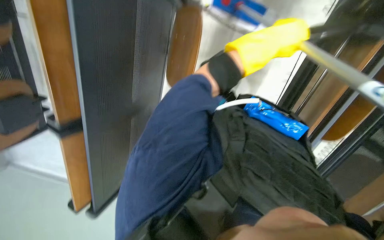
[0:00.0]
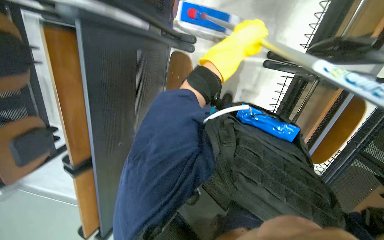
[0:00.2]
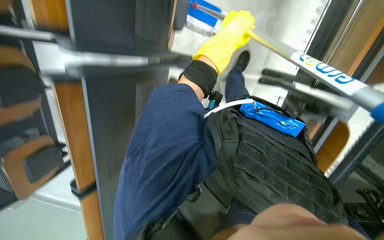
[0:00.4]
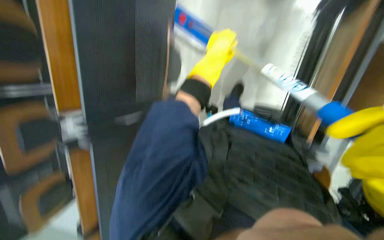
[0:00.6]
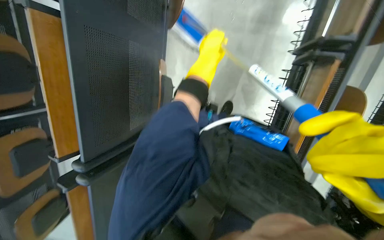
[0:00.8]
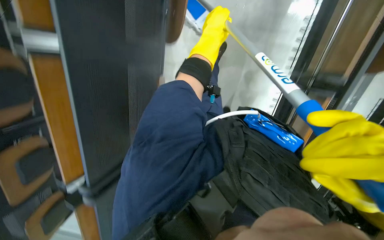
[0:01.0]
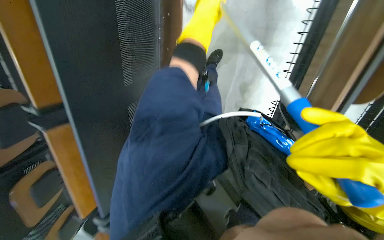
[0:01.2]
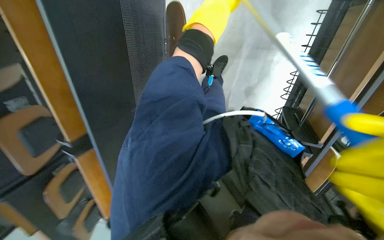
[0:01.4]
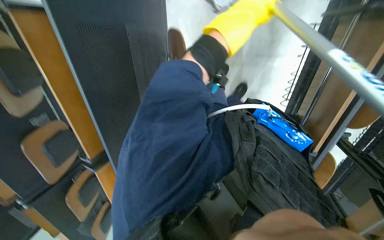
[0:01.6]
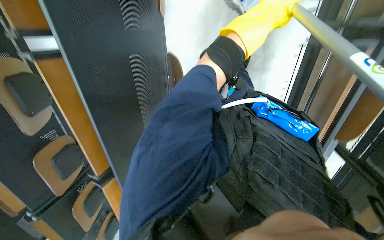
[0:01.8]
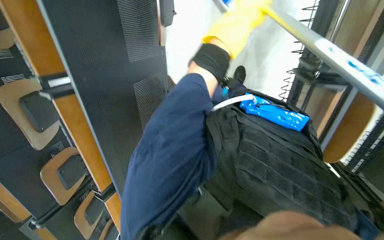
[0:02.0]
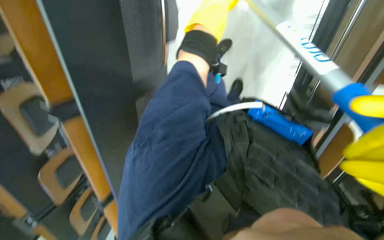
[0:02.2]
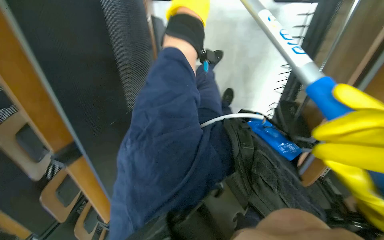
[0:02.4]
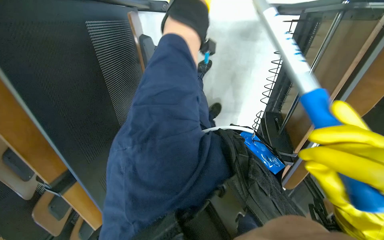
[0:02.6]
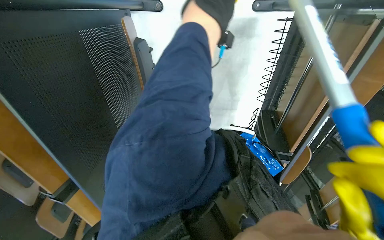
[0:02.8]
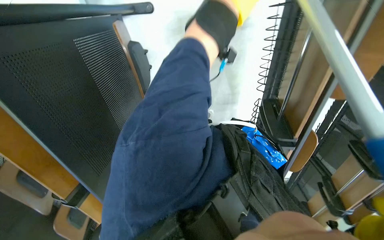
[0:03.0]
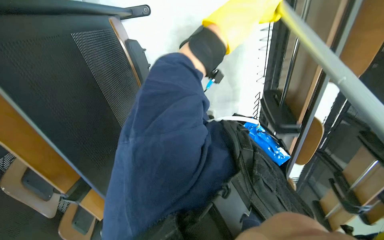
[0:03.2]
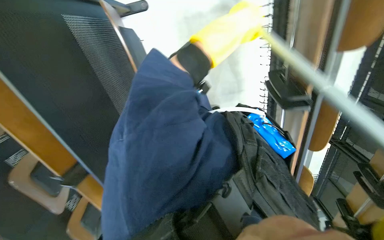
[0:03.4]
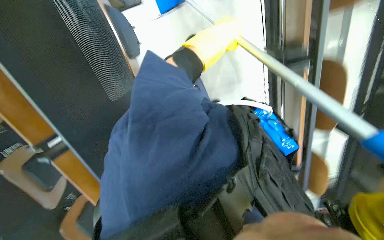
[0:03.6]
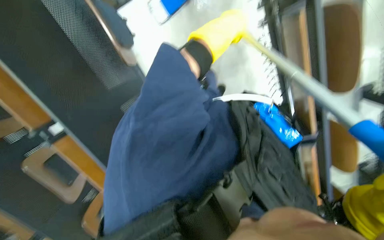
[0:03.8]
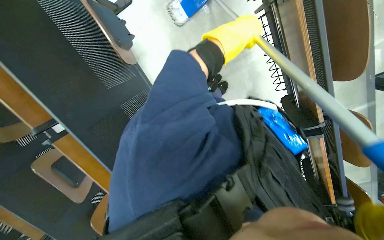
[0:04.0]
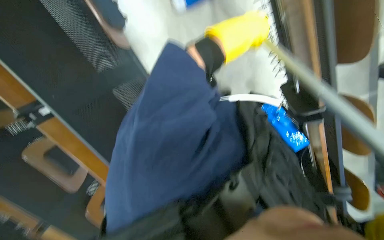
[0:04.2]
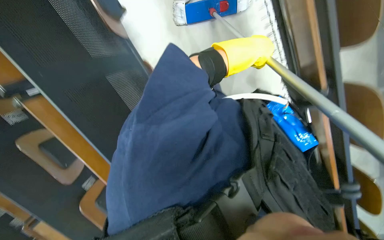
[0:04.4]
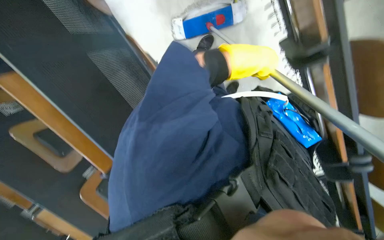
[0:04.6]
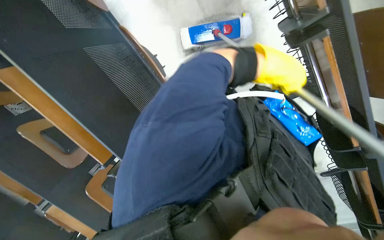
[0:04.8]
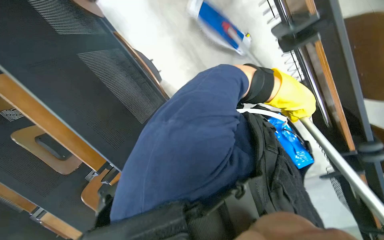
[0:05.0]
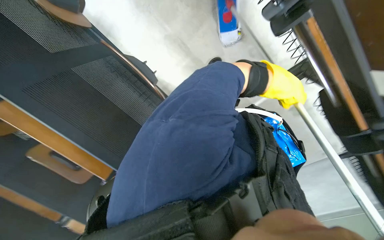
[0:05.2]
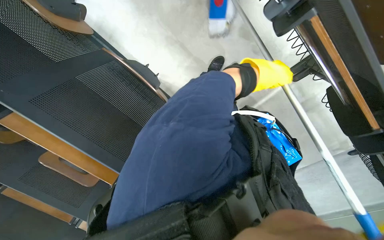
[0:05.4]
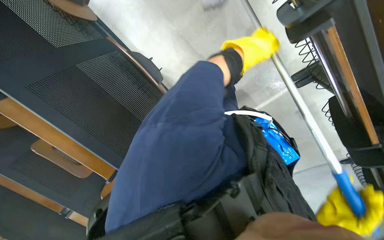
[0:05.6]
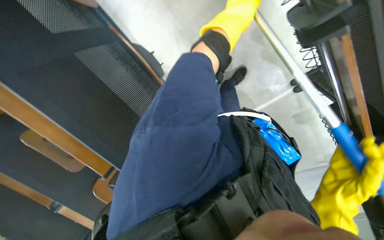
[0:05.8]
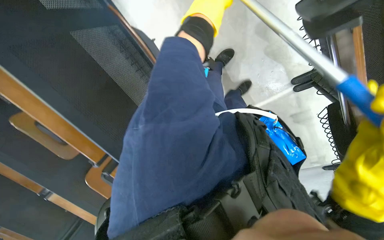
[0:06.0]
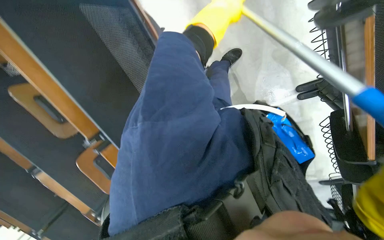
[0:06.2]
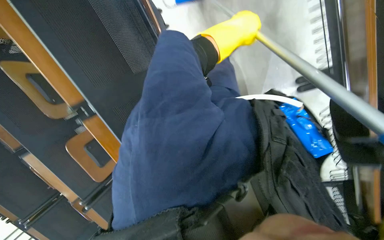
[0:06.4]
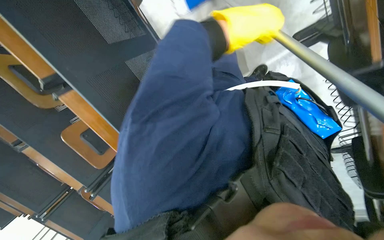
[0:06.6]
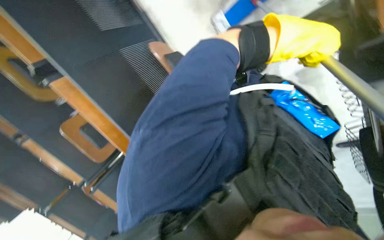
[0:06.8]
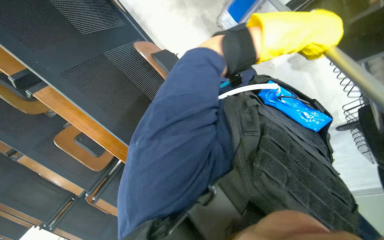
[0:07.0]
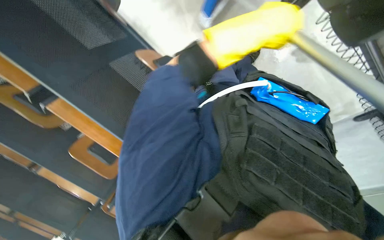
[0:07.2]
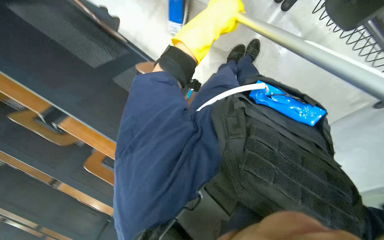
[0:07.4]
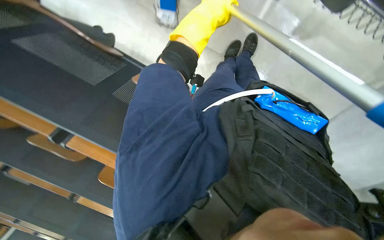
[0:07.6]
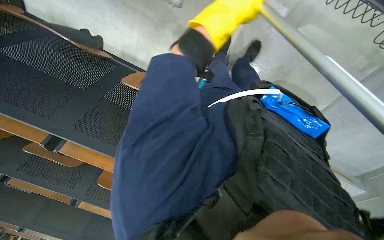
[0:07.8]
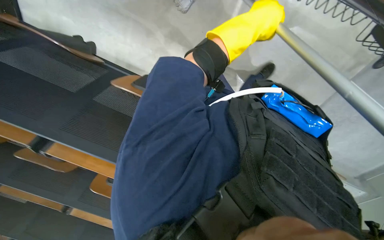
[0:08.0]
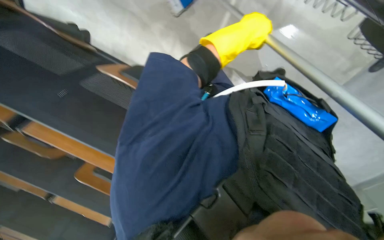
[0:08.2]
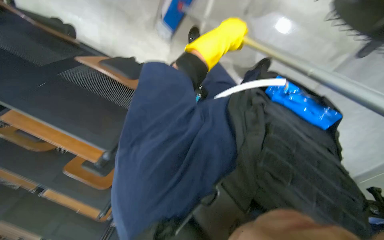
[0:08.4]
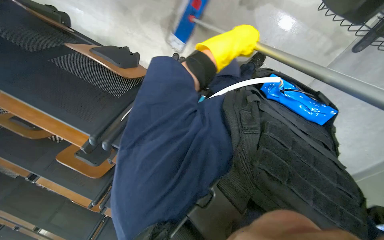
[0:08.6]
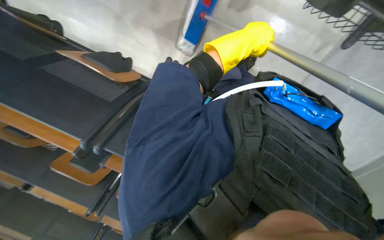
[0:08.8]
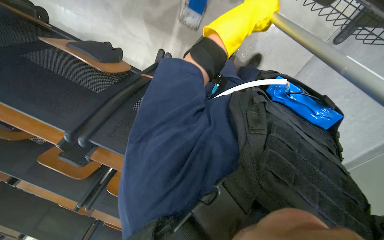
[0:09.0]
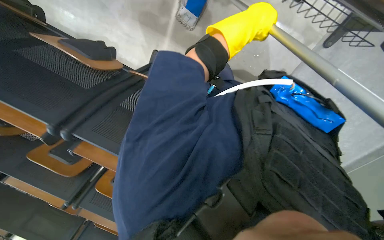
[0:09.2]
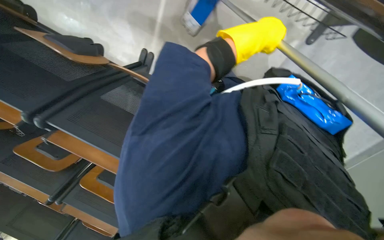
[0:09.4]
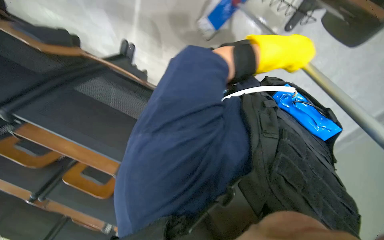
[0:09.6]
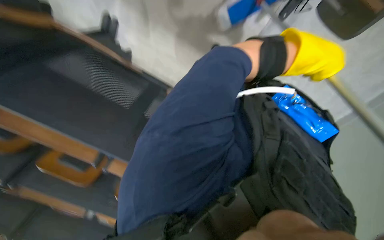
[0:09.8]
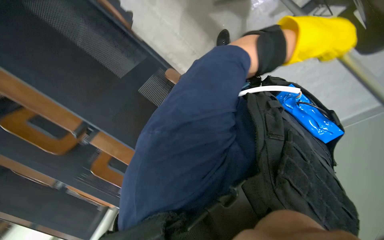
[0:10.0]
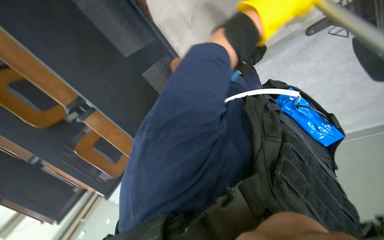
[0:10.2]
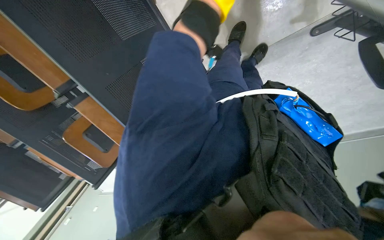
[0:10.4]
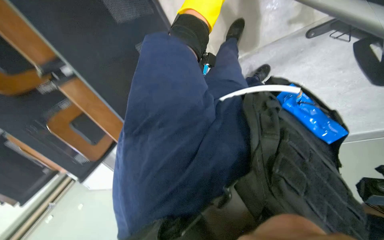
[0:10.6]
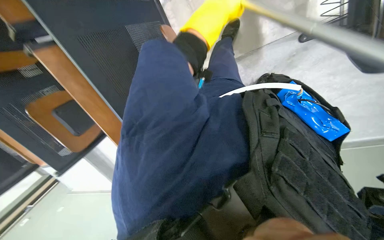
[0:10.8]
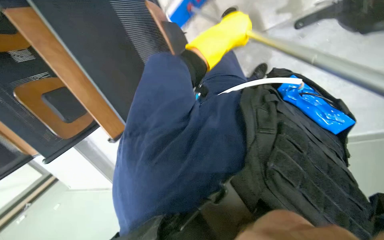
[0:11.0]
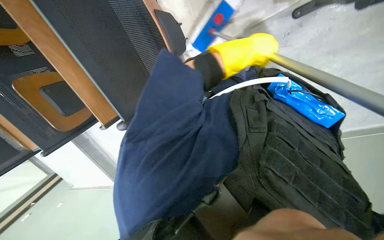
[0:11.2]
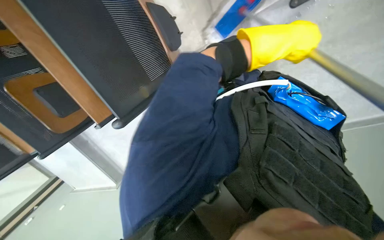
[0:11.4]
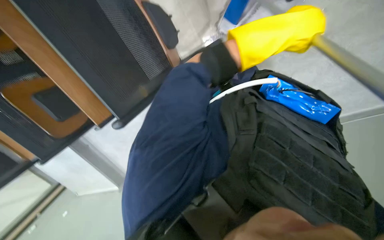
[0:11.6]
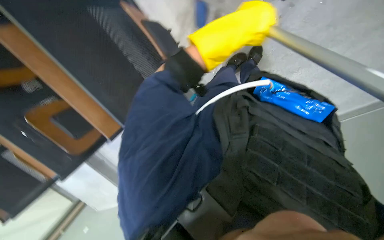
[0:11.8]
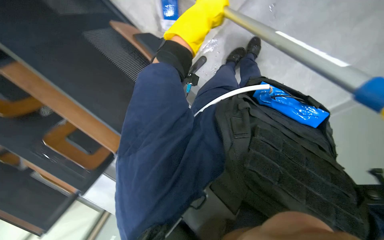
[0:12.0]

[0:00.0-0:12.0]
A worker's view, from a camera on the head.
Job: mopping floor.
The whole recording: Mopping classroom floor. The worker mops the classroom floor with a long-handled mop.
0:00.0 to 0:01.6: The view tilts roughly 20 degrees upward.
0:06.0 to 0:07.6: The left hand goes to the right and returns, some 25 cm each way.
0:09.0 to 0:10.4: The left hand reaches roughly 15 cm to the right, then returns.
0:10.4 to 0:12.0: The left hand moves left and right over approximately 20 cm, changing direction 2 times.

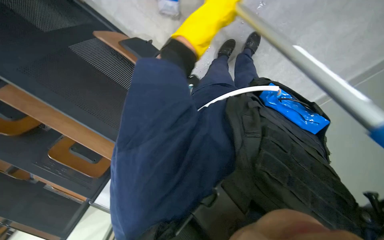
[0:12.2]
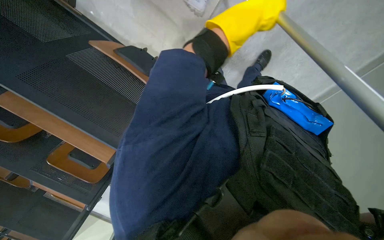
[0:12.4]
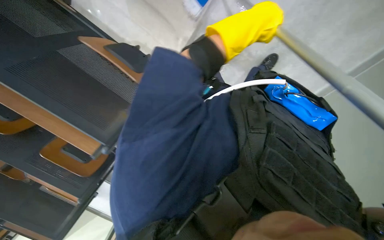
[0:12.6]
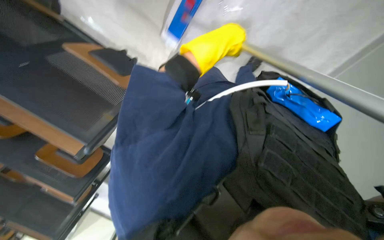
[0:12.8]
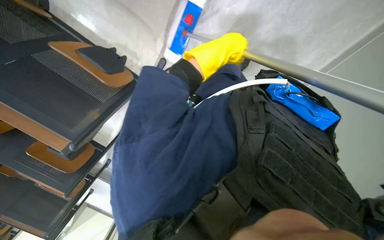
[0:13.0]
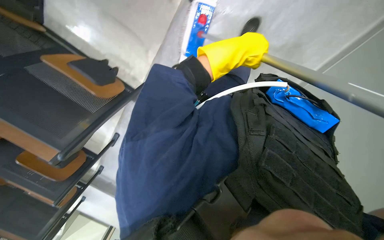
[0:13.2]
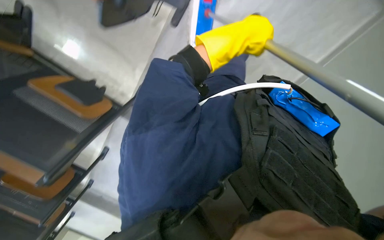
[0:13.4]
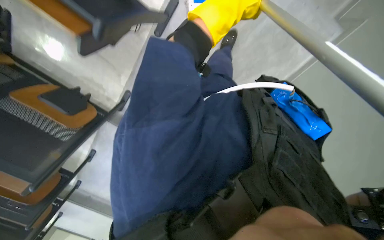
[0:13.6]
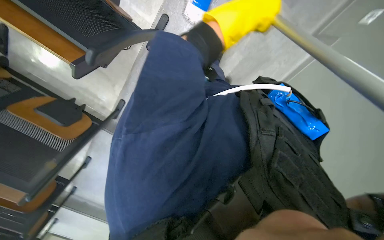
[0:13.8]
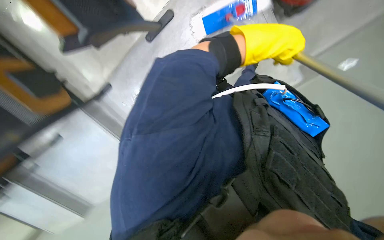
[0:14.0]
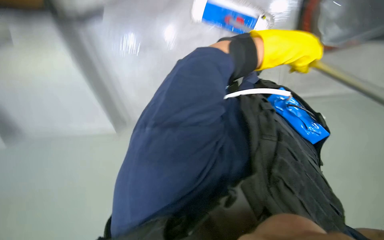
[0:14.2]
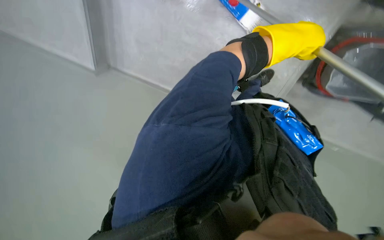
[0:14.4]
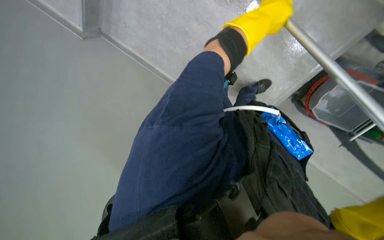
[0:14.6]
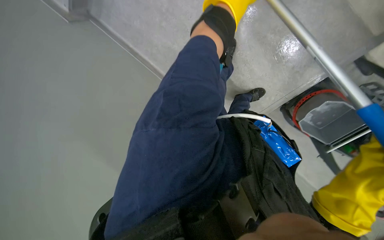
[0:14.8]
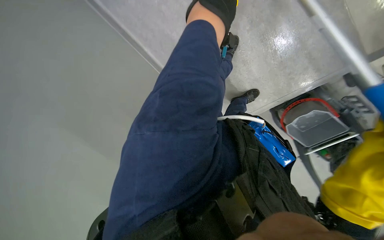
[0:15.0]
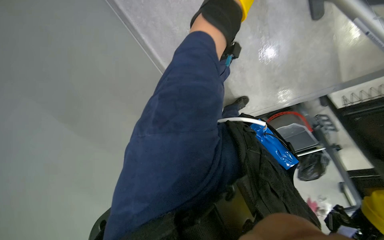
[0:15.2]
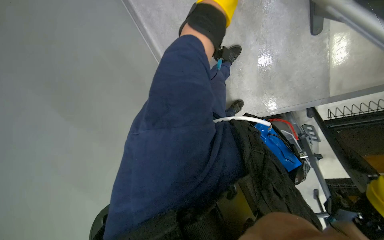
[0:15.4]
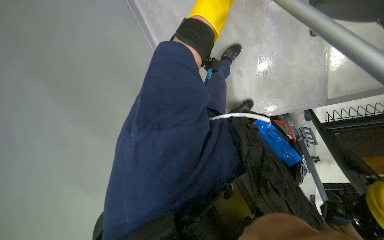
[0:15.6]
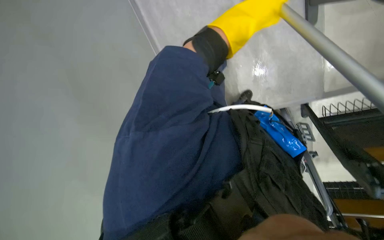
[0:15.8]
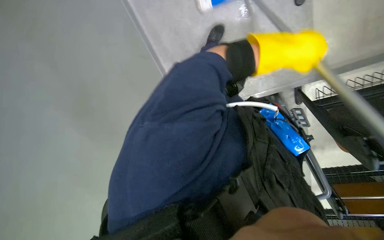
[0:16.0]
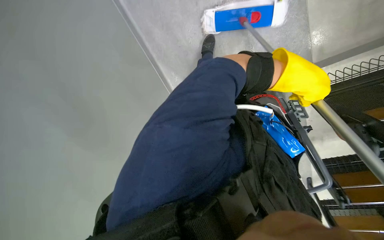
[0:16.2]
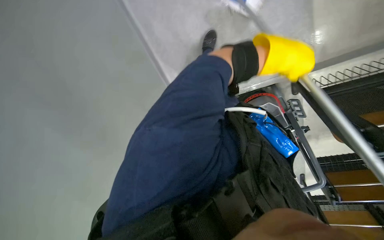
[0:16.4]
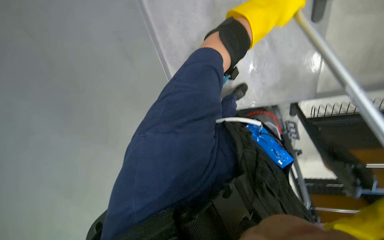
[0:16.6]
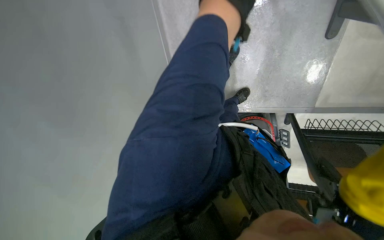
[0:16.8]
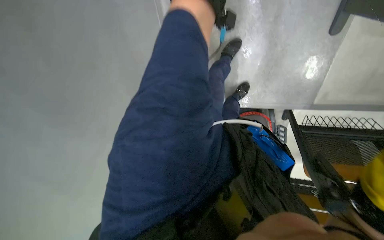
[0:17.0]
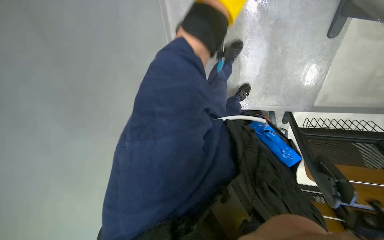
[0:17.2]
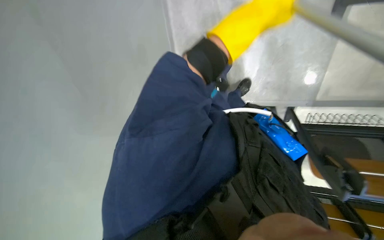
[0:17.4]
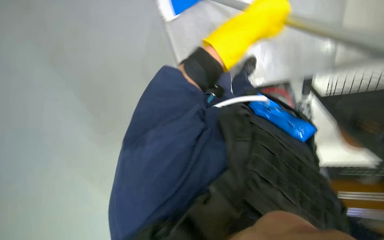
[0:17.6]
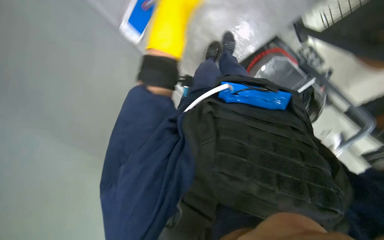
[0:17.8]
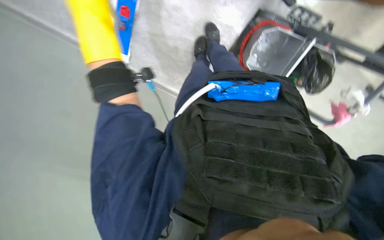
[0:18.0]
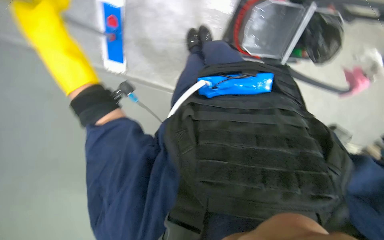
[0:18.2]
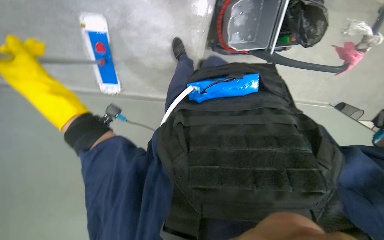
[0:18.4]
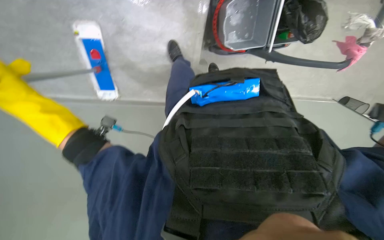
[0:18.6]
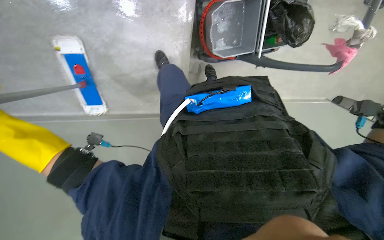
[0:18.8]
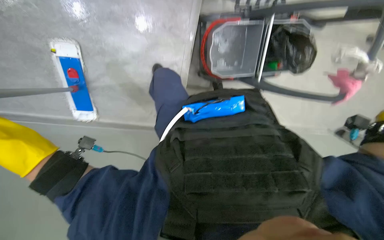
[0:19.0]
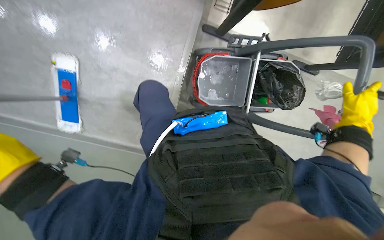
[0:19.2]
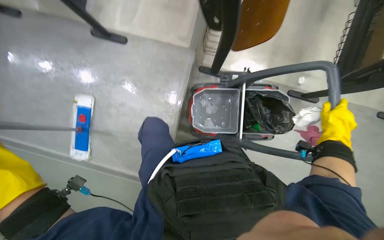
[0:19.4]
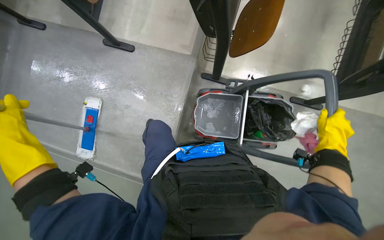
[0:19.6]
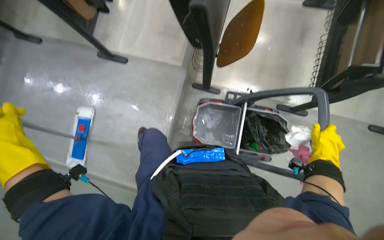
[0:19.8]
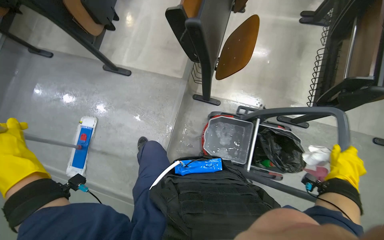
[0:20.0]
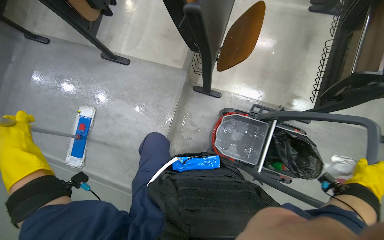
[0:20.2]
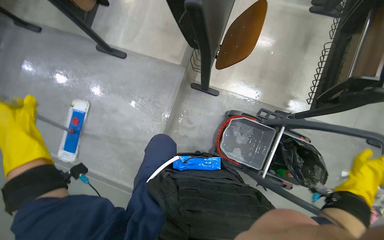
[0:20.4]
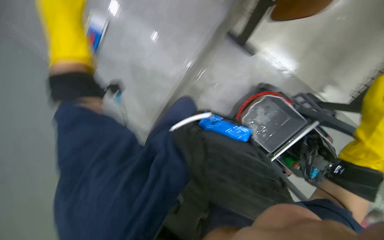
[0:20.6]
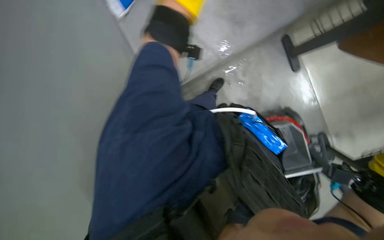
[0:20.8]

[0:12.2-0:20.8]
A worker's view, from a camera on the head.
Job: mopping floor.
The whole recording: Mopping classroom floor. The worker mops the classroom floor with a long-handled mop.
0:18.0 to 0:19.4: The view tilts roughly 30 degrees upward.
0:19.4 to 0:20.8: Everything in view rotates approximately 55 degrees clockwise.
